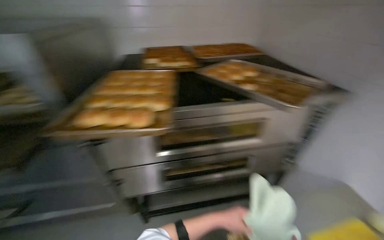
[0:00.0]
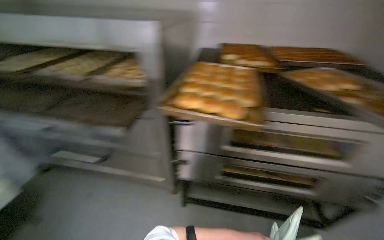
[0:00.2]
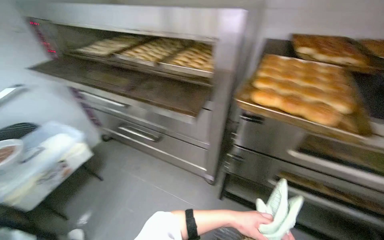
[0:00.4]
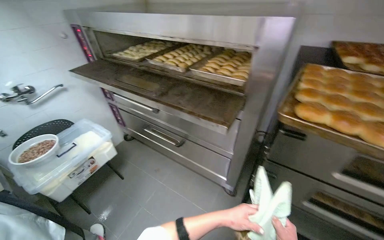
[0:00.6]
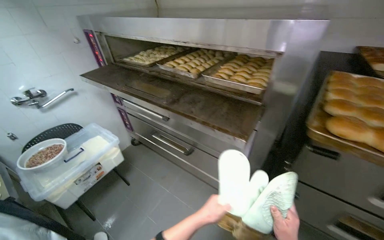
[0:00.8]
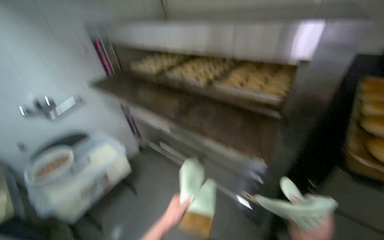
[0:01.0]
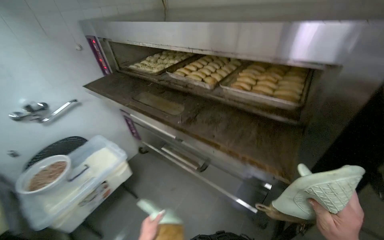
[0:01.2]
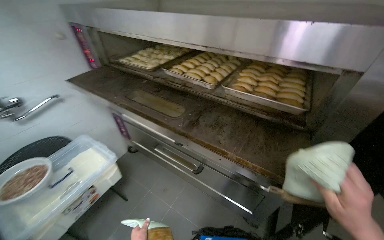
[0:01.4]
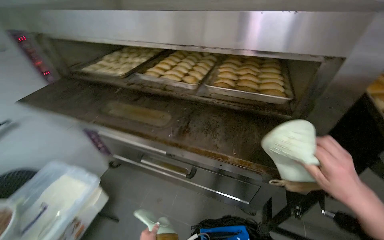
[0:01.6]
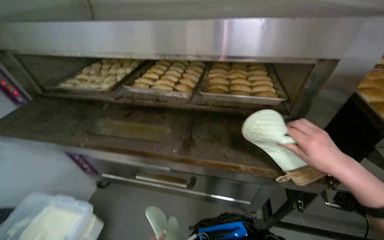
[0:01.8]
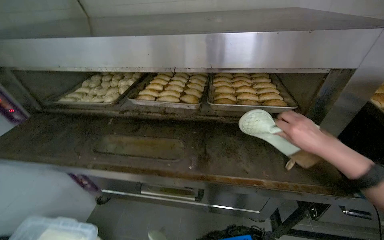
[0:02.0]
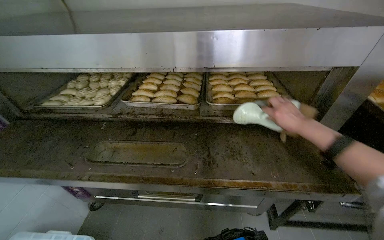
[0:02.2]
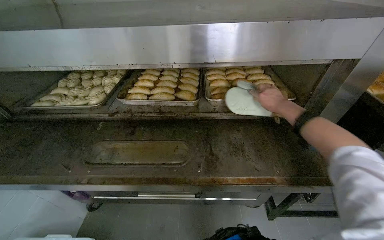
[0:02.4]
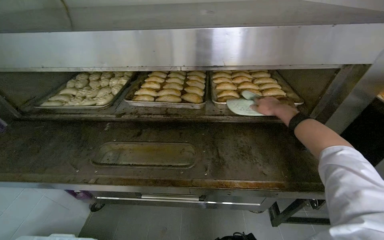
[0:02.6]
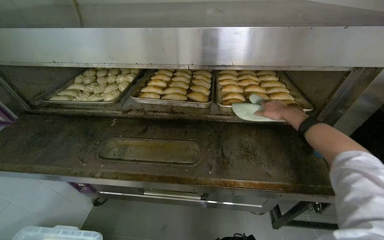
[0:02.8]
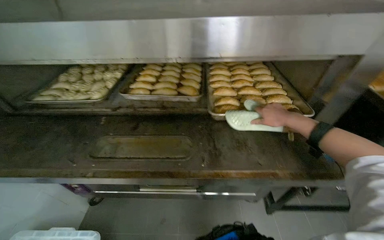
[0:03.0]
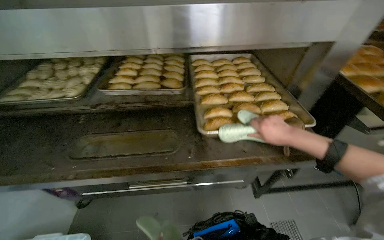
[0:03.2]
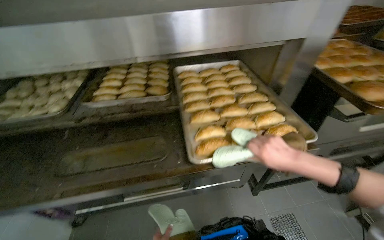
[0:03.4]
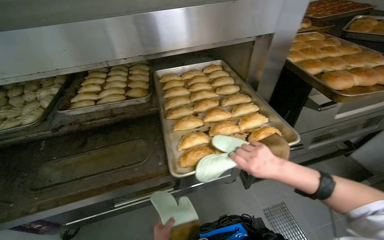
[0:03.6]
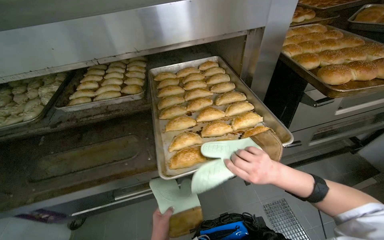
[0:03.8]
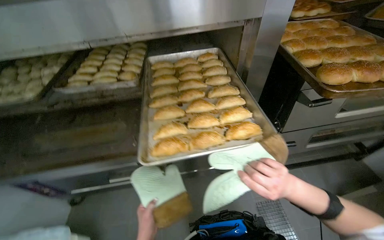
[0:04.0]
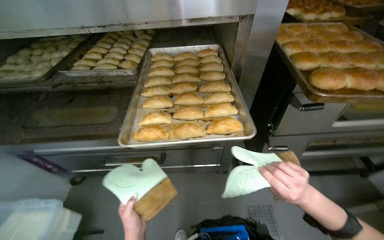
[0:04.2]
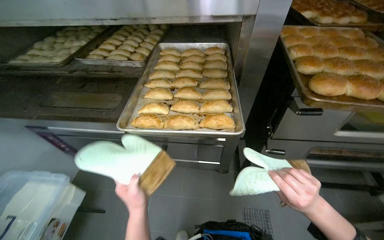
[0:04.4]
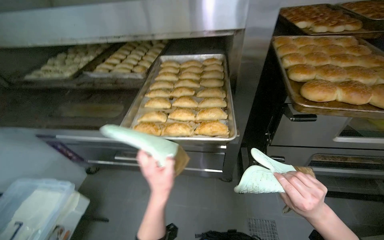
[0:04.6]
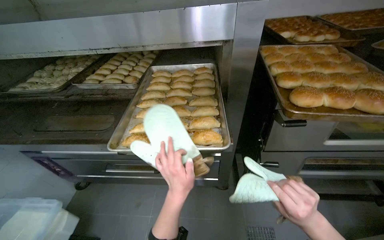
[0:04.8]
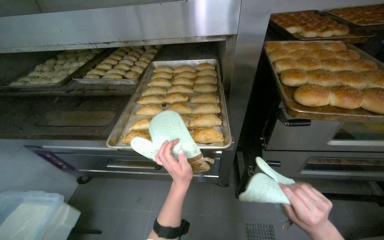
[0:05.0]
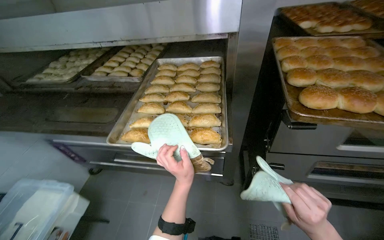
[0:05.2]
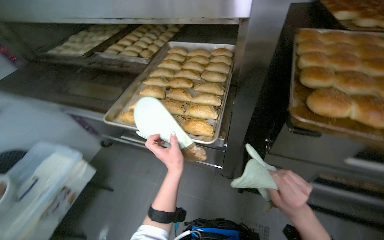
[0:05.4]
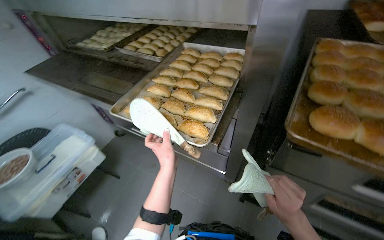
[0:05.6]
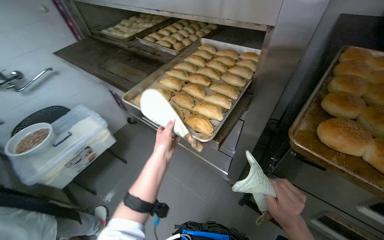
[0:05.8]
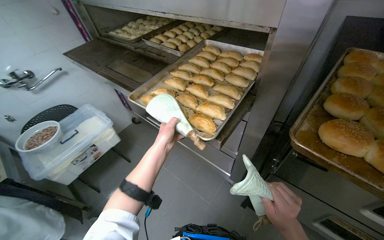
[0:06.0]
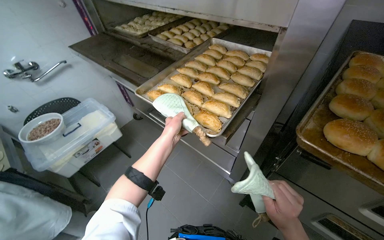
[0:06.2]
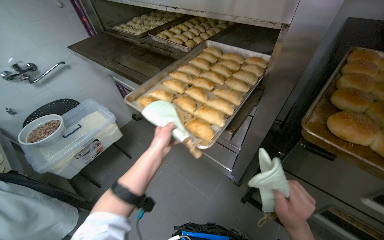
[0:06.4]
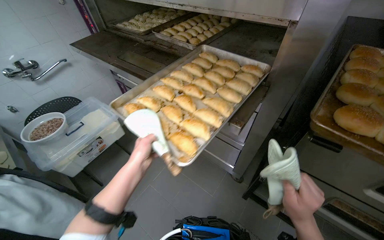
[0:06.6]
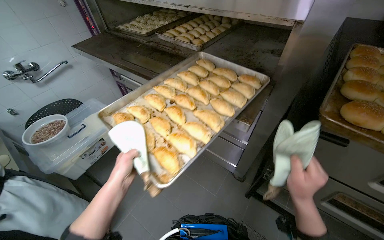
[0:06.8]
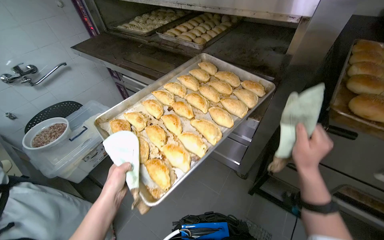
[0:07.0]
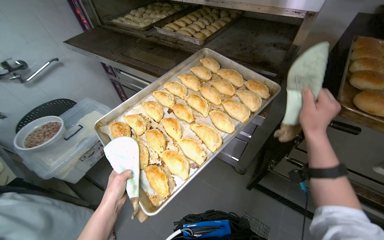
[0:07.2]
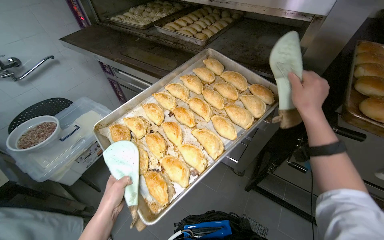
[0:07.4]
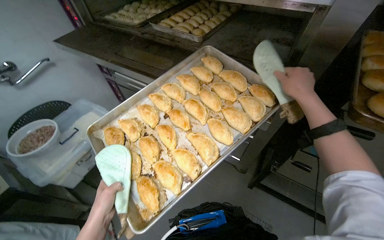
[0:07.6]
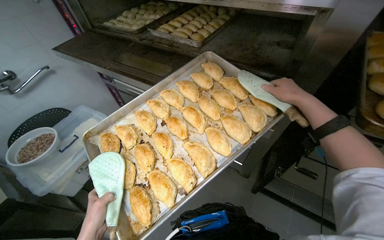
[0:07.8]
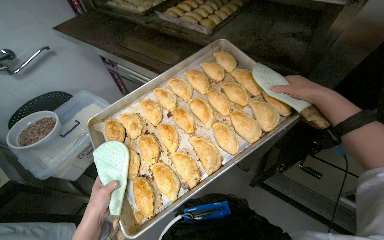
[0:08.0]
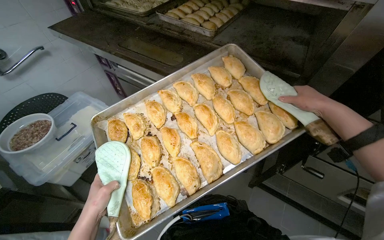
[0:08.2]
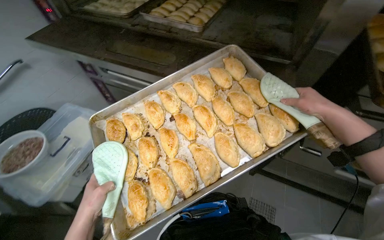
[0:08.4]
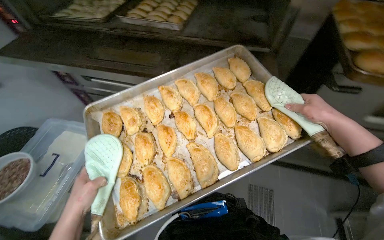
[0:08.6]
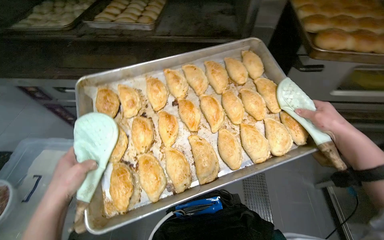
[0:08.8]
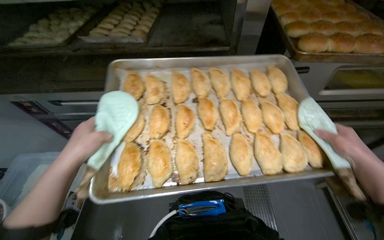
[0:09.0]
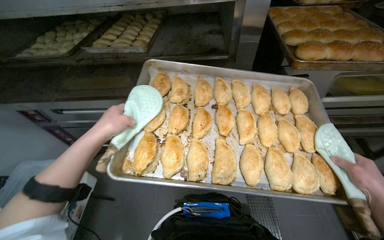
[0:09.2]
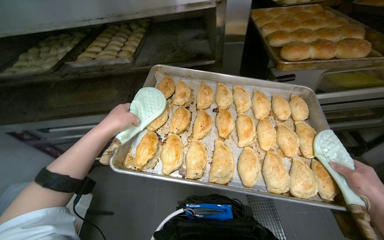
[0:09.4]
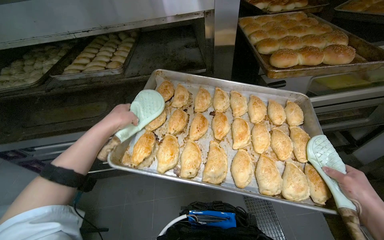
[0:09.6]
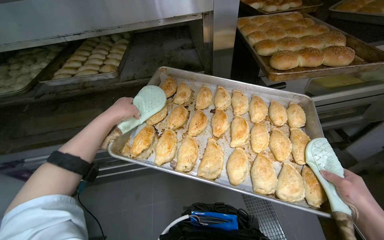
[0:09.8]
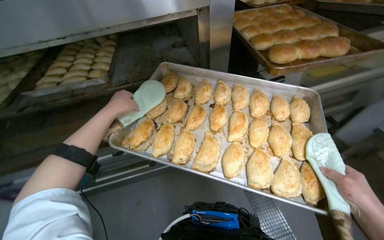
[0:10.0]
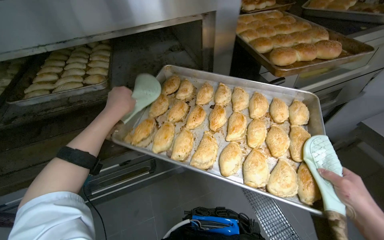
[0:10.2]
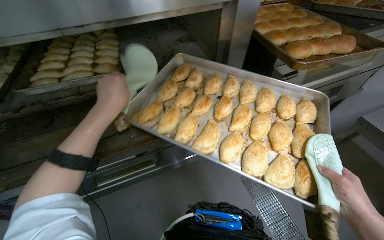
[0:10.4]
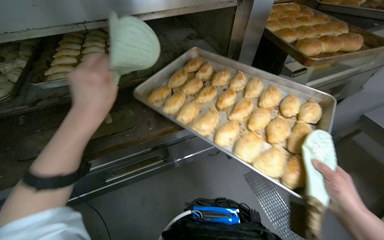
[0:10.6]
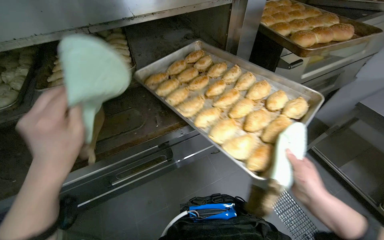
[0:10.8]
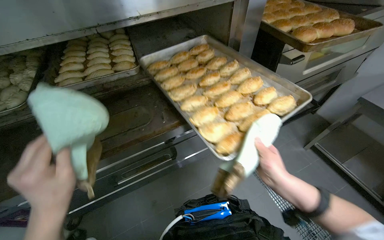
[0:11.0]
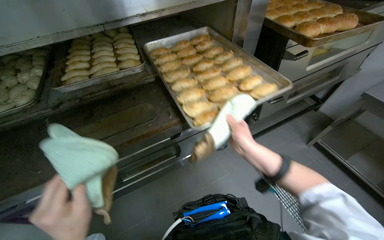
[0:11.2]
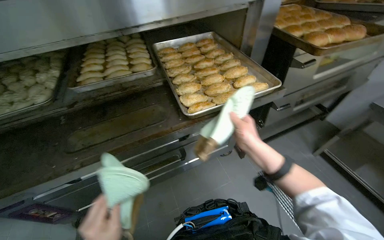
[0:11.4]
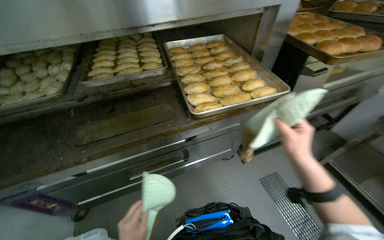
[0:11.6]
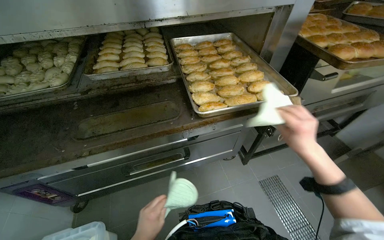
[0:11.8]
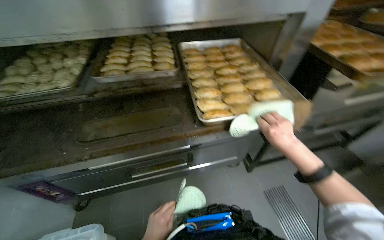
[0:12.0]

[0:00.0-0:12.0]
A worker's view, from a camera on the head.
Job: cooking food.
The whole recording: Removing baked goods from oven. The worker uses oven mitts to remove trays of baked goods from the oven.
0:00.0 to 0:01.6: The camera is carried roughly 80 cm. The head turns to the left by some 30 degrees.
0:01.6 to 0:03.0: The wearer's head swings roughly 20 degrees to the right. The right hand moves up the picture and farther from the camera, approximately 20 cm.
0:03.0 to 0:04.4: The right hand travels down the picture by roughly 30 cm.
0:04.4 to 0:06.0: The head rotates some 30 degrees to the left.
0:06.0 to 0:07.6: The left hand is displaced to the left and down the picture by roughly 40 cm; the right hand shifts roughly 30 cm up the picture.
0:07.6 to 0:09.0: The scene rotates clockwise by roughly 25 degrees.
0:09.0 to 0:10.4: The head turns to the left by approximately 30 degrees. The left hand travels to the right by approximately 10 cm.
0:10.4 to 0:12.0: The wearer looks some 35 degrees further to the left. The right hand heads up the picture and farther from the camera, covering approximately 20 cm.

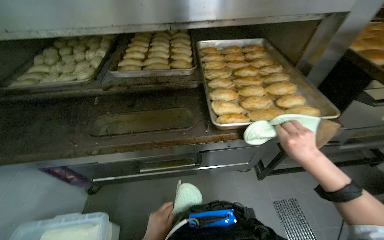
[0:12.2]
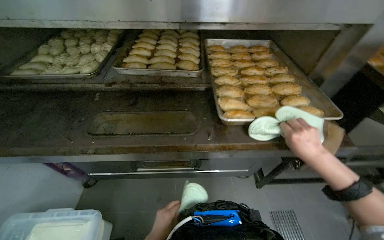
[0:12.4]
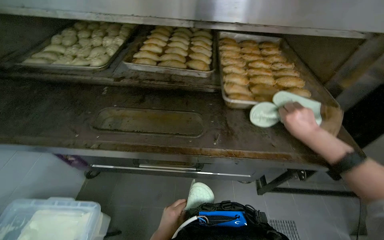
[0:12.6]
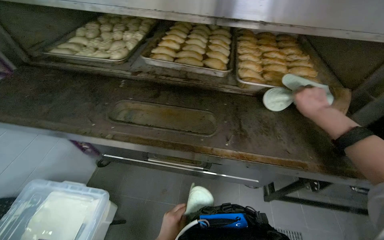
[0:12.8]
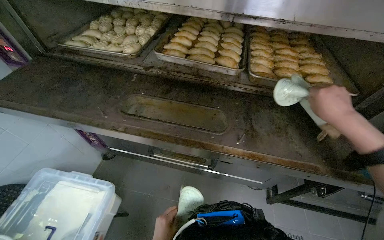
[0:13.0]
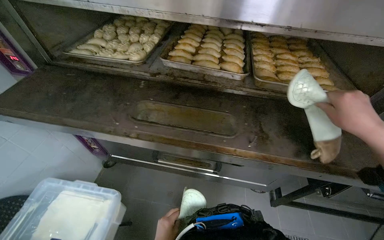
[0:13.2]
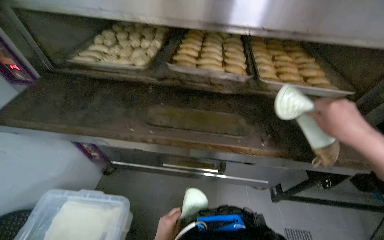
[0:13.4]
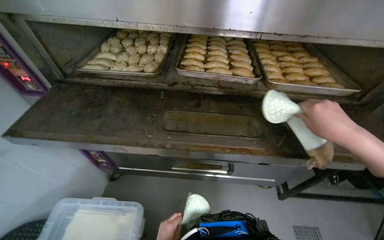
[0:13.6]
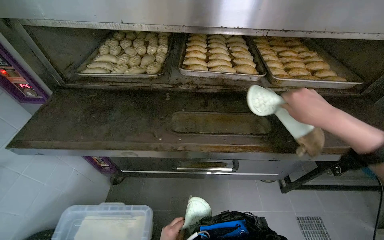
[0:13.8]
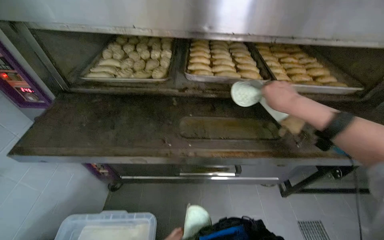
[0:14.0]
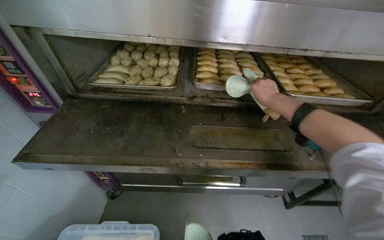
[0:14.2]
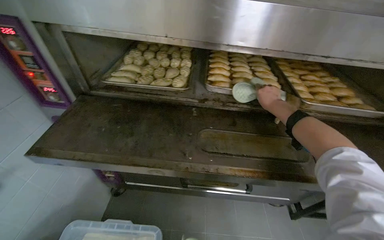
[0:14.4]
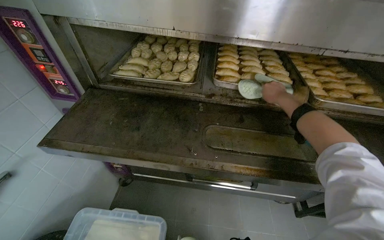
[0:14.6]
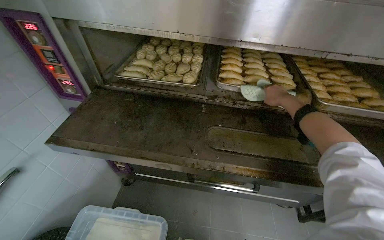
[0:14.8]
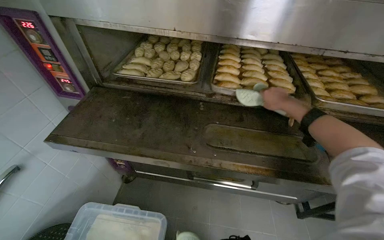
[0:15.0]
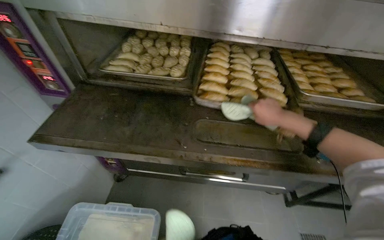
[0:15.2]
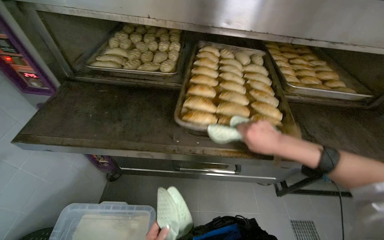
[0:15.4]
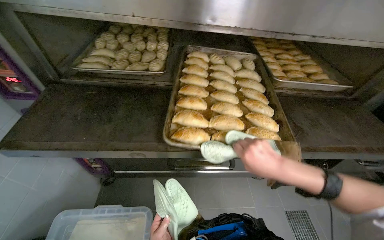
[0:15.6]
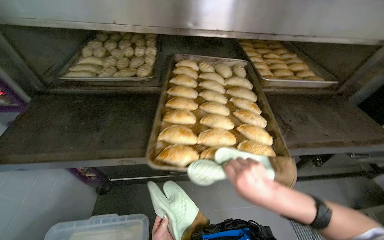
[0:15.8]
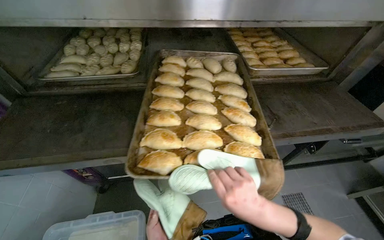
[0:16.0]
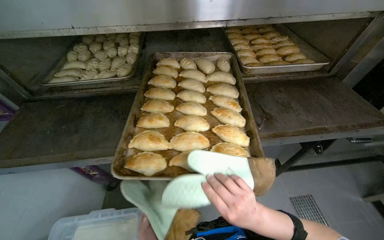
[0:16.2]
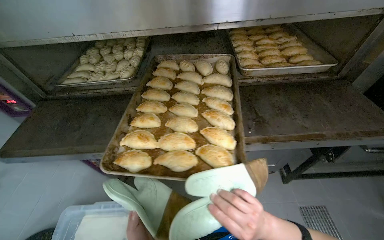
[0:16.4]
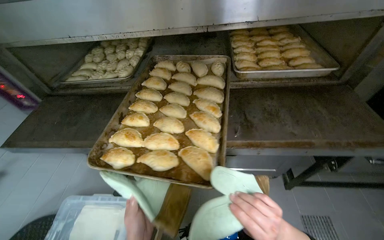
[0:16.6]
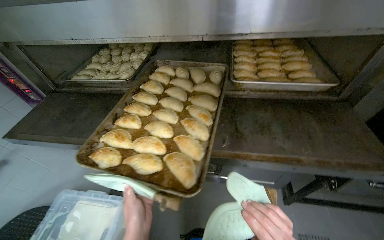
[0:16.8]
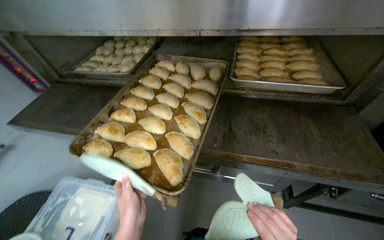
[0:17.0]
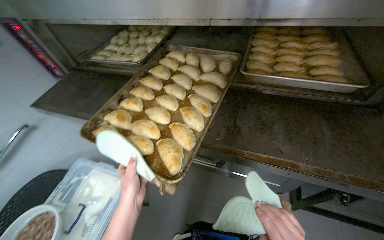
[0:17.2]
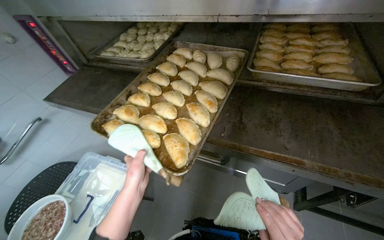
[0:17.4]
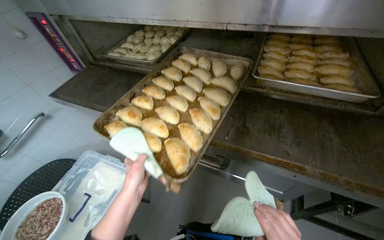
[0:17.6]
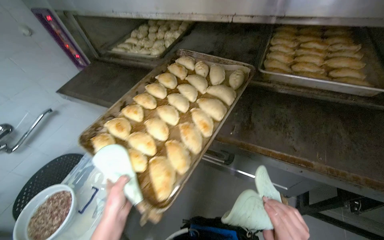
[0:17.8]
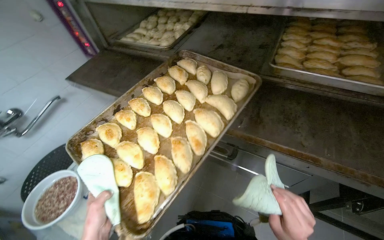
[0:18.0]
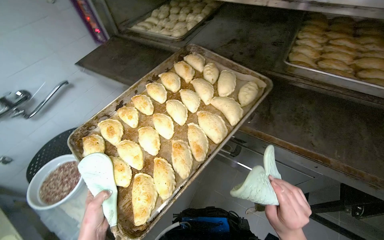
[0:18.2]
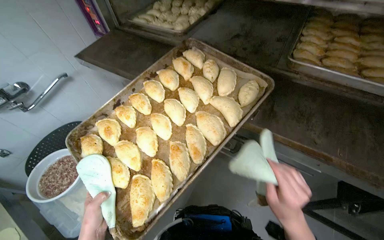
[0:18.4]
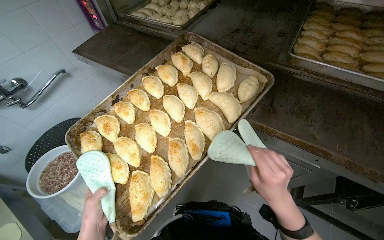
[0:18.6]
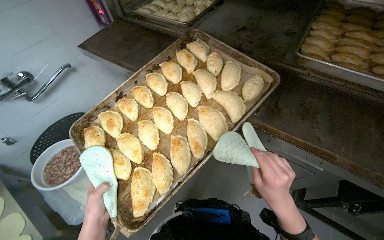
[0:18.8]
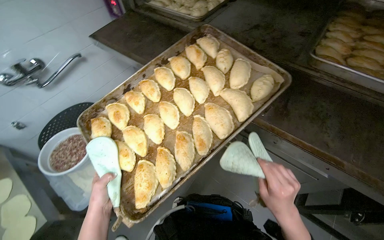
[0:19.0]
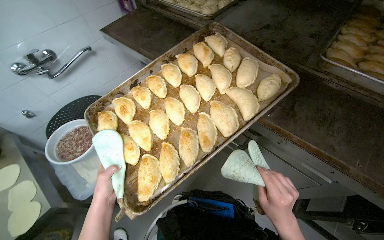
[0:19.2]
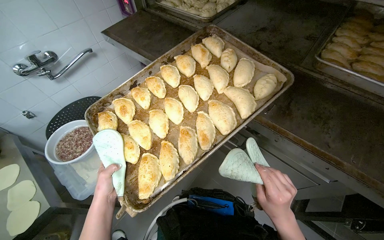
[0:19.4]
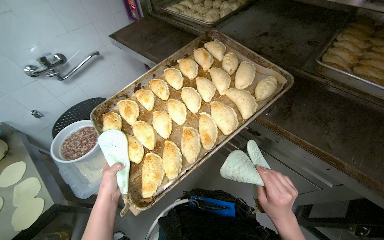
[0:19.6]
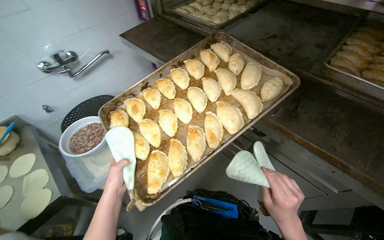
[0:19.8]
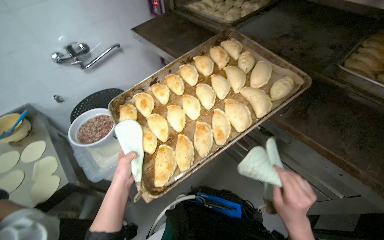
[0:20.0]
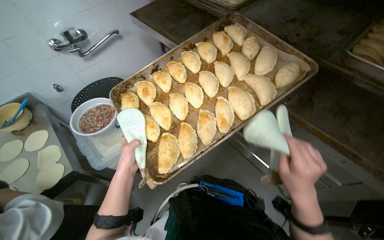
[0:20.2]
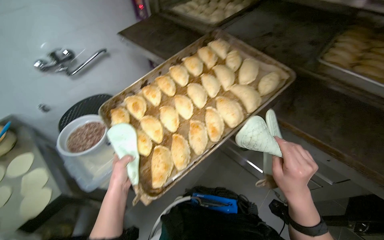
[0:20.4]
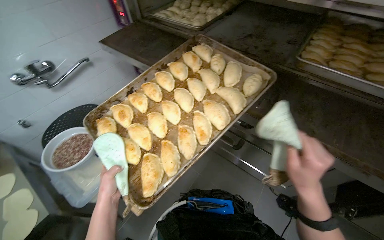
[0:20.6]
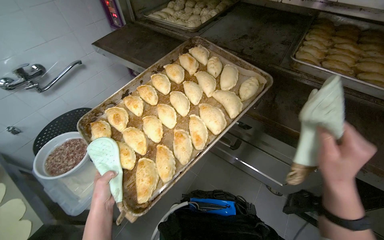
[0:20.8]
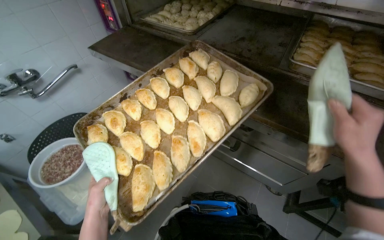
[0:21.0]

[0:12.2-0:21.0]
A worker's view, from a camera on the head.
Job: cooking food.
The whole recording: Removing baked goods from oven. The worker uses oven mitts to remove trays of baked goods from the oven.
0:12.2 to 0:13.6: The right hand heads up the picture and nearer to the camera, covering roughly 20 cm.
0:13.6 to 0:15.2: The right hand travels to the left and farther from the camera by about 25 cm.
0:16.6 to 0:18.0: The wearer looks about 25 degrees further to the left.
0:19.6 to 0:21.0: The right hand shifts roughly 25 cm up the picture, nearer to the camera and to the right.
